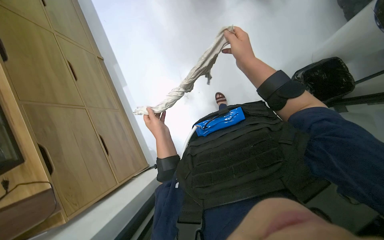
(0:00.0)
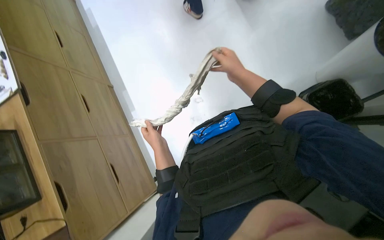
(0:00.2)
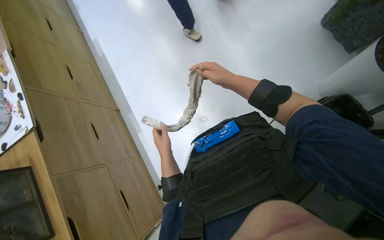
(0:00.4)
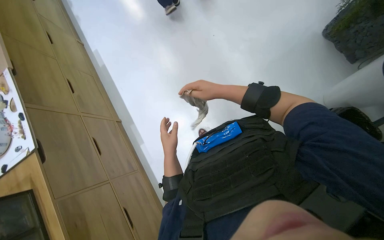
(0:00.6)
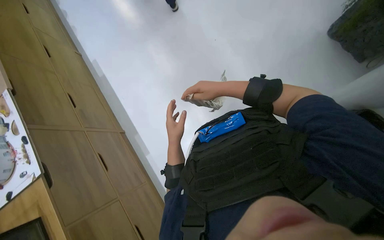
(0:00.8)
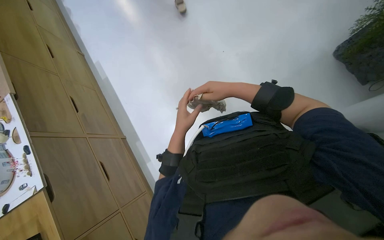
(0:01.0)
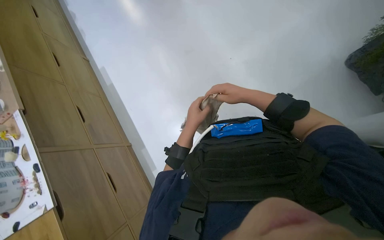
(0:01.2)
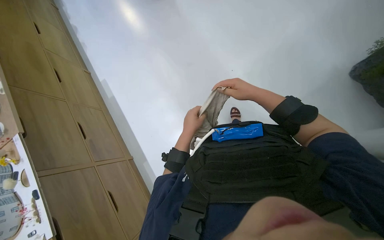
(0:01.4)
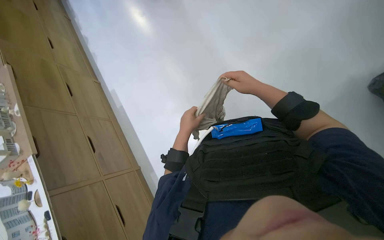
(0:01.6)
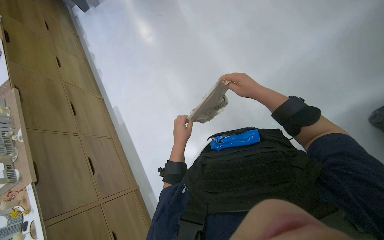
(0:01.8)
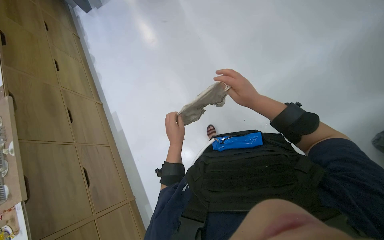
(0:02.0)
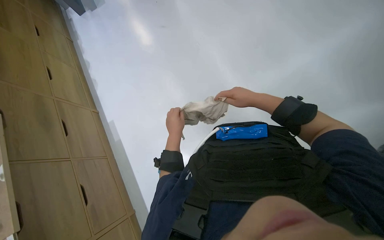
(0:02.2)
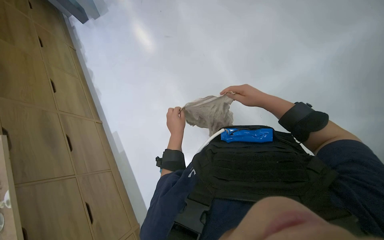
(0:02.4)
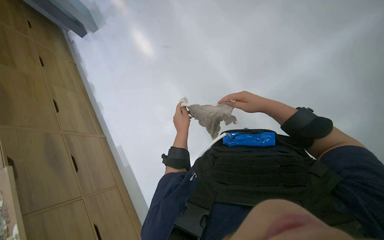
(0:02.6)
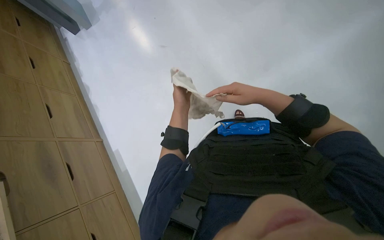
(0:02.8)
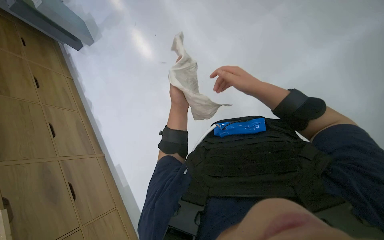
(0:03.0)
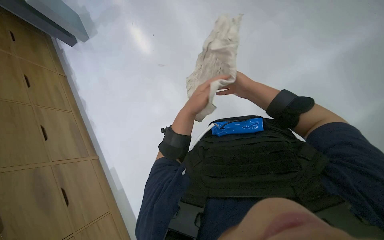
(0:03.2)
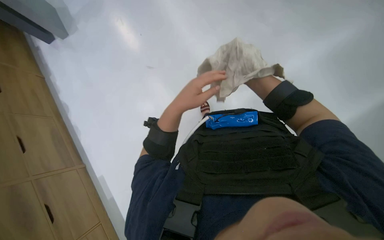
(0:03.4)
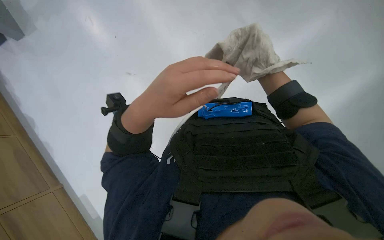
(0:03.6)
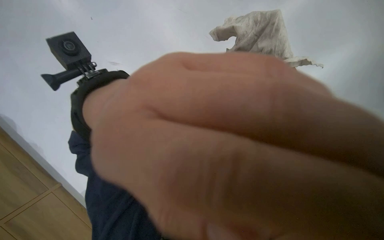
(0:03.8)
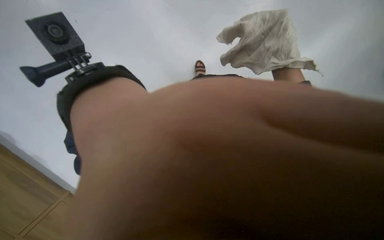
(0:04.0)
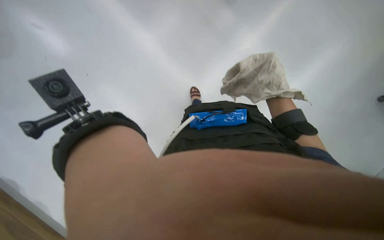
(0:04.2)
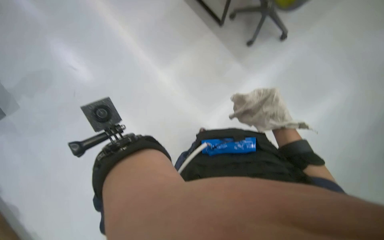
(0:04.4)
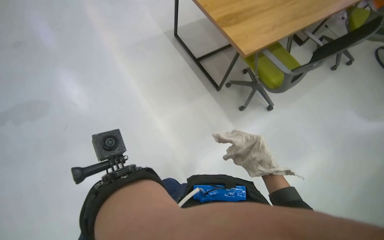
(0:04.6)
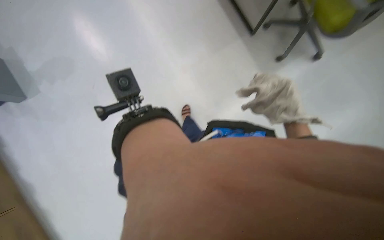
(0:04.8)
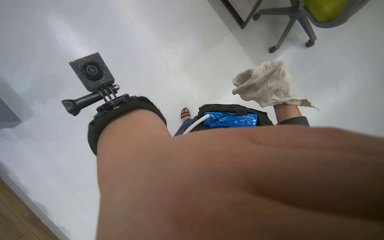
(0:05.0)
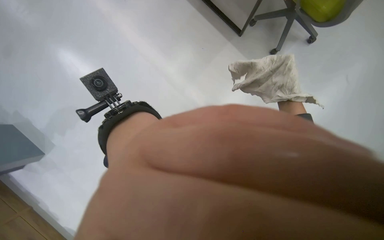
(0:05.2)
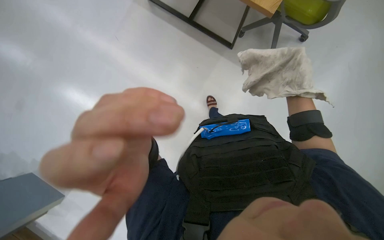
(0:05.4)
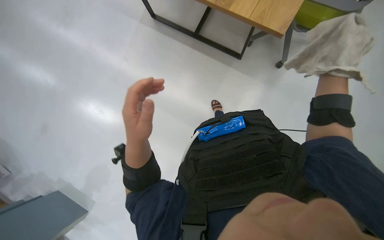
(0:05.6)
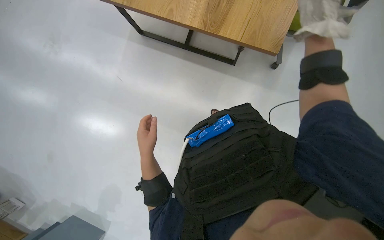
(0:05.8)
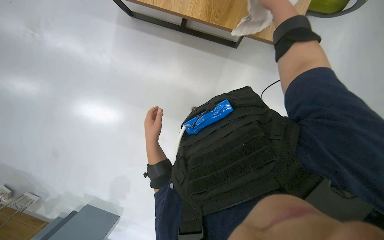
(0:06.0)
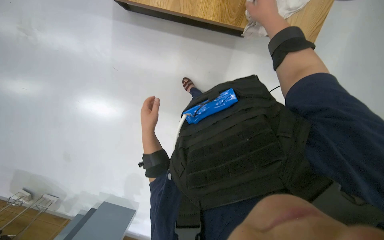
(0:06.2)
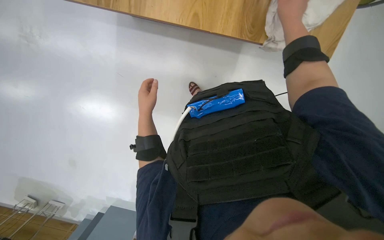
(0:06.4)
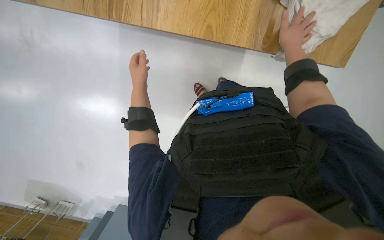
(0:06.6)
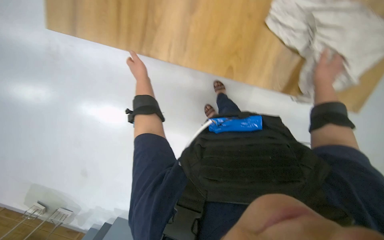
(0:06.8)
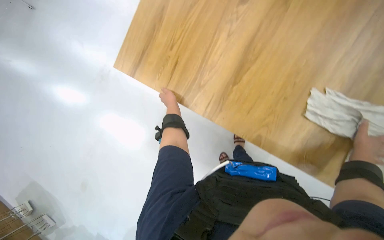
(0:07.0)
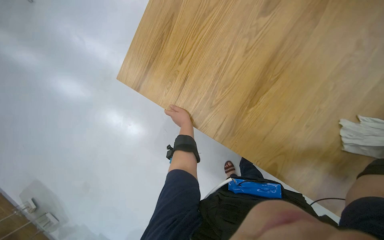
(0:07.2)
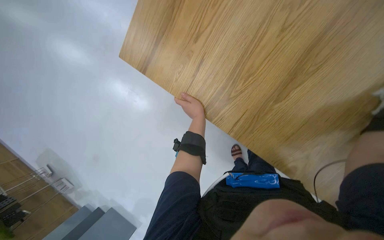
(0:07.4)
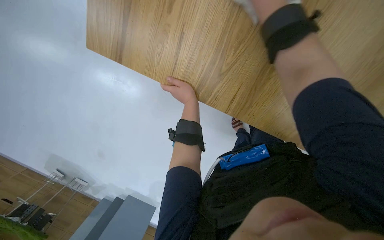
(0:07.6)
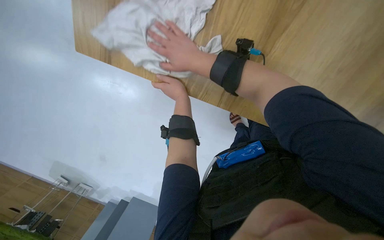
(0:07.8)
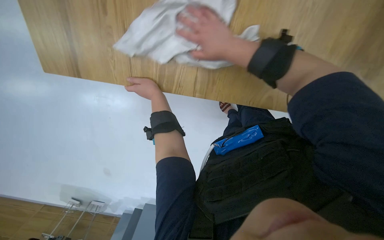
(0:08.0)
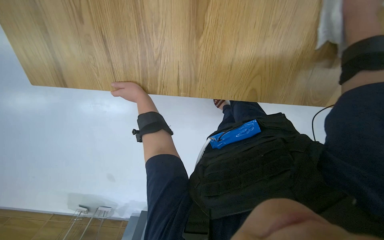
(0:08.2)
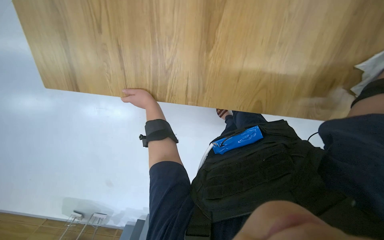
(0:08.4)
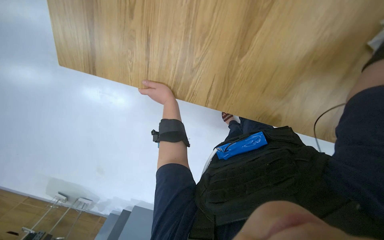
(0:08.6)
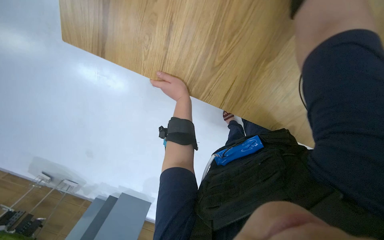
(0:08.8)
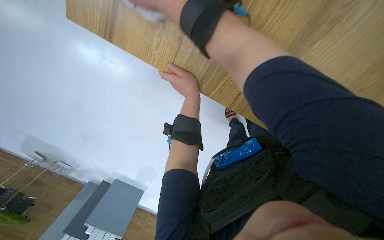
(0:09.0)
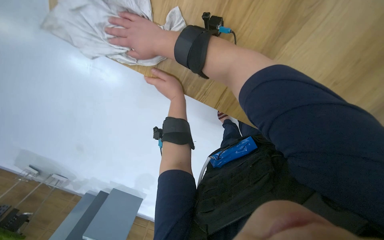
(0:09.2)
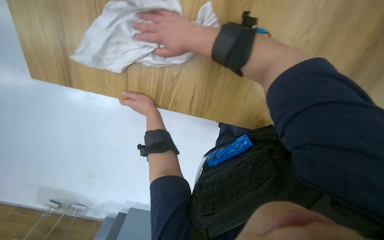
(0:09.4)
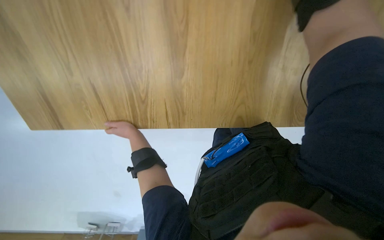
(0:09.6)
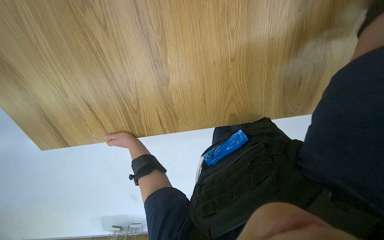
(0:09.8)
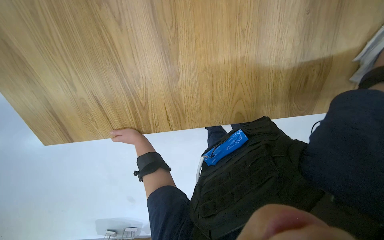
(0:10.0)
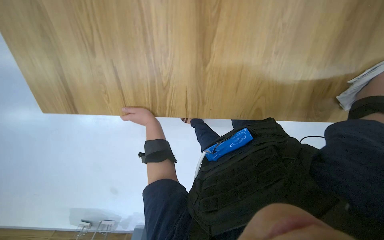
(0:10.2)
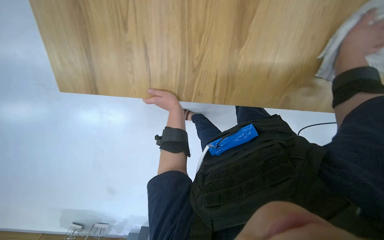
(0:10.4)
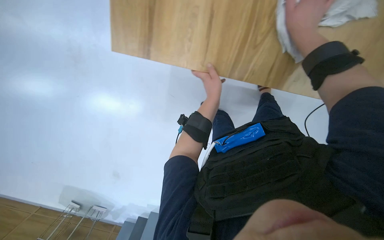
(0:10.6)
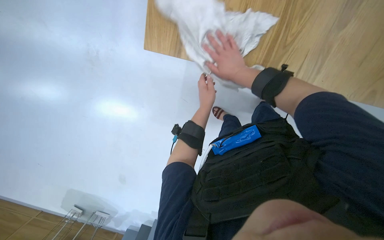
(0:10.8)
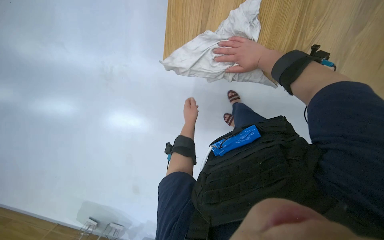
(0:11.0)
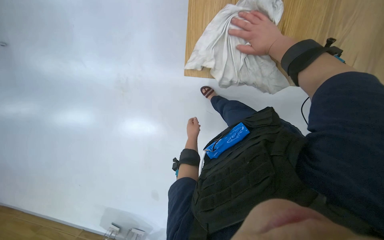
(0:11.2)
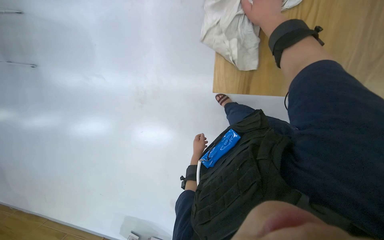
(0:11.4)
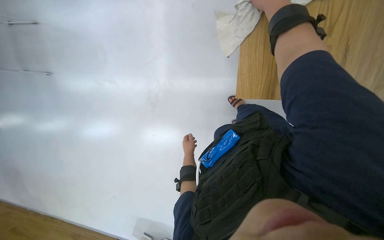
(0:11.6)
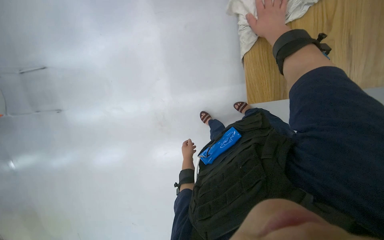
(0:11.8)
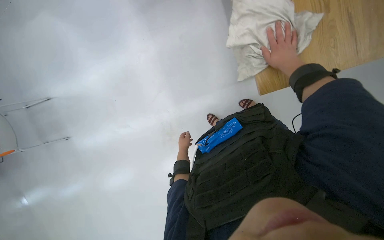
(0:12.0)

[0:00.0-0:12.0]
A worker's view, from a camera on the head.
Job: wiping surfaces.
The whole recording: Wiping desk area. The worker wipes the table surface and the underside of a shelf with a cloth.
0:01.6 to 0:03.0: The left hand goes about 40 cm up the picture.
0:06.0 to 0:07.6: The head travels roughly 50 cm.
0:10.4 to 0:12.0: The right hand moves to the left, approximately 20 cm. Meanwhile the left hand is displaced farther from the camera by some 25 cm.

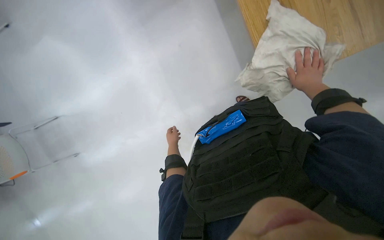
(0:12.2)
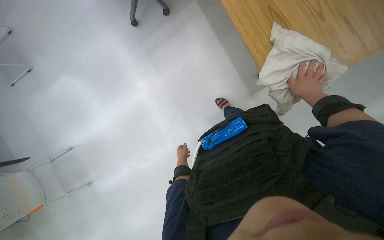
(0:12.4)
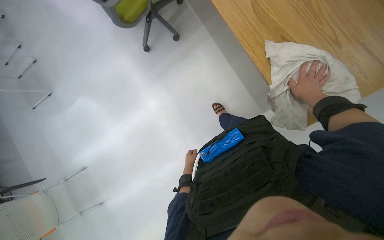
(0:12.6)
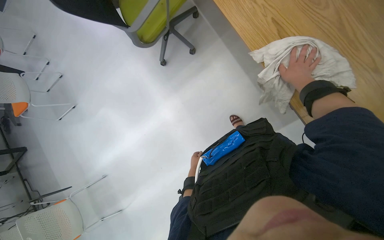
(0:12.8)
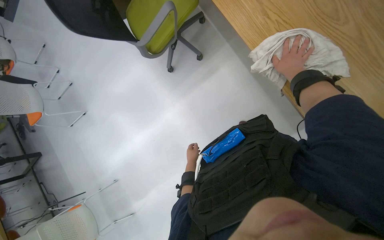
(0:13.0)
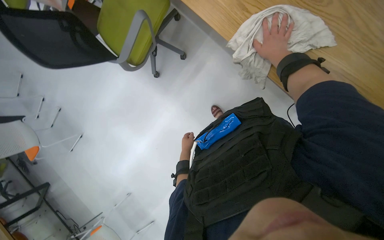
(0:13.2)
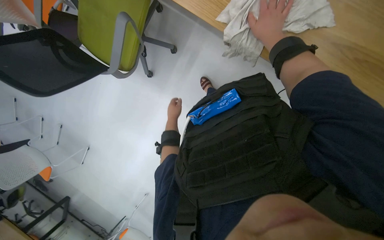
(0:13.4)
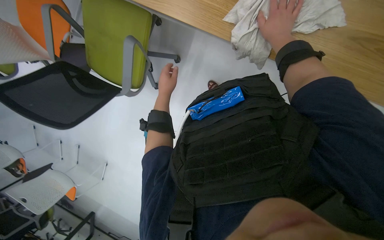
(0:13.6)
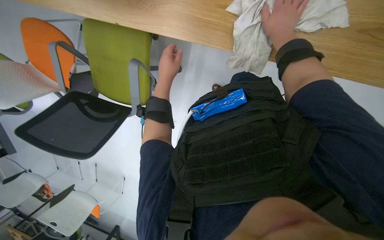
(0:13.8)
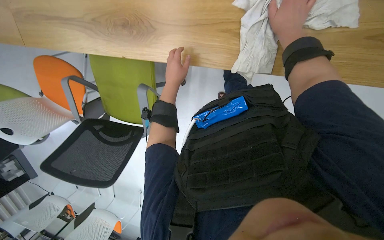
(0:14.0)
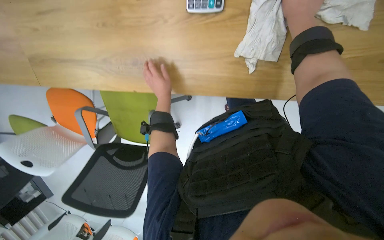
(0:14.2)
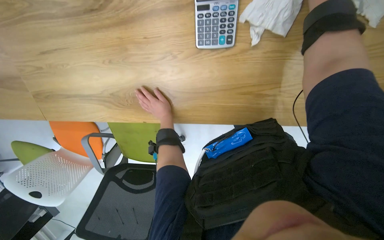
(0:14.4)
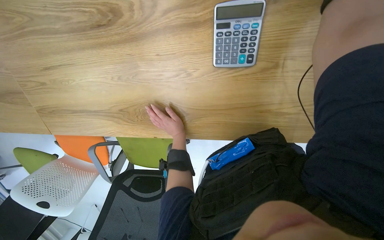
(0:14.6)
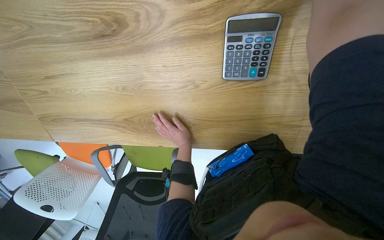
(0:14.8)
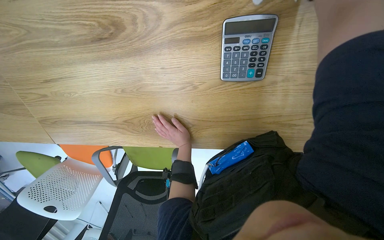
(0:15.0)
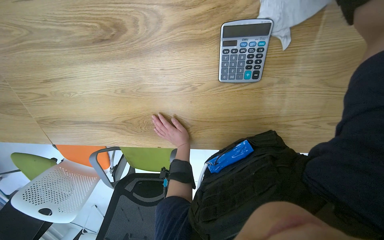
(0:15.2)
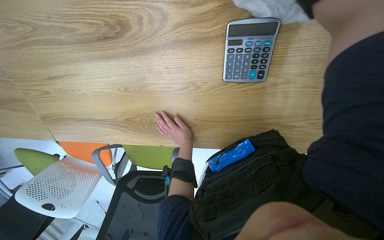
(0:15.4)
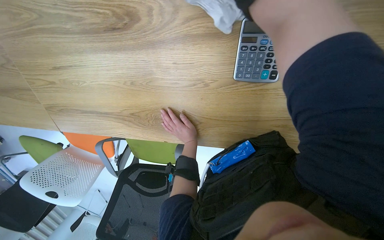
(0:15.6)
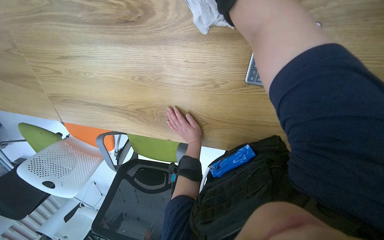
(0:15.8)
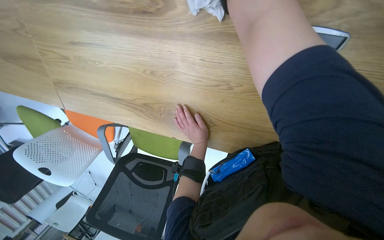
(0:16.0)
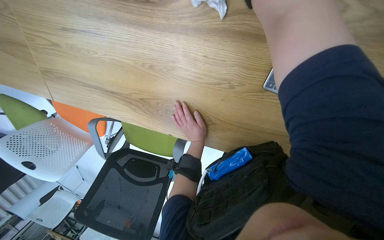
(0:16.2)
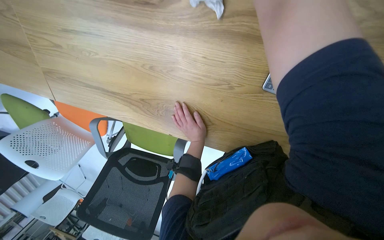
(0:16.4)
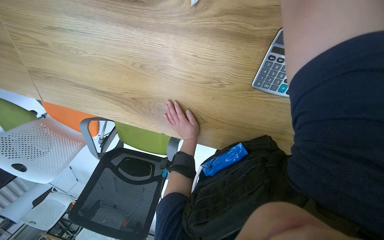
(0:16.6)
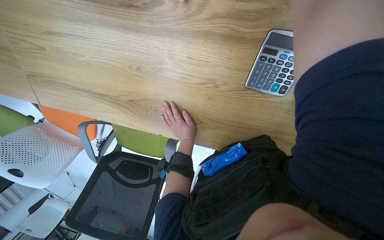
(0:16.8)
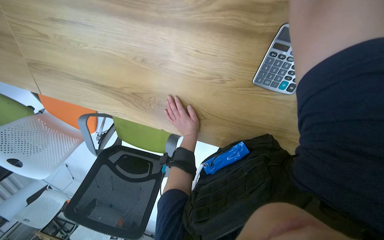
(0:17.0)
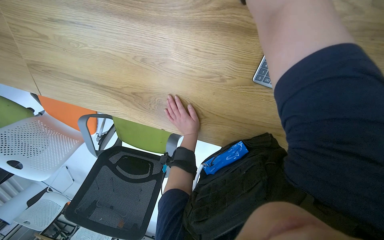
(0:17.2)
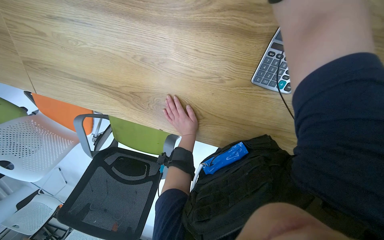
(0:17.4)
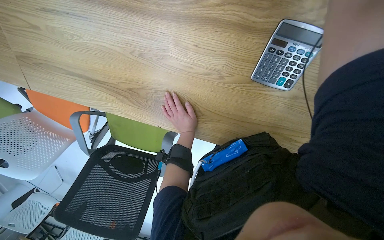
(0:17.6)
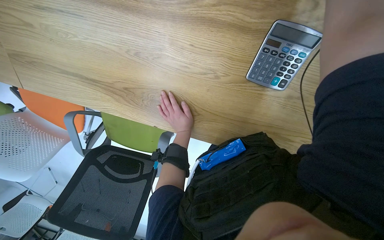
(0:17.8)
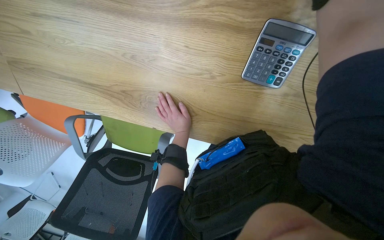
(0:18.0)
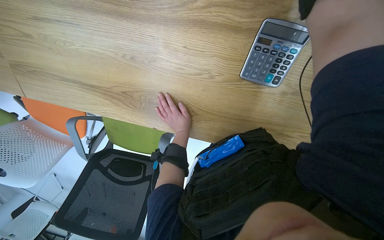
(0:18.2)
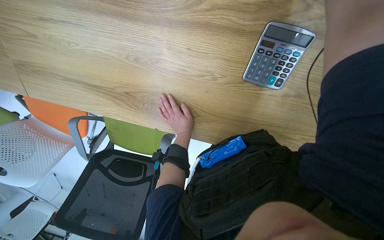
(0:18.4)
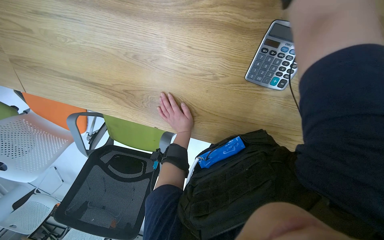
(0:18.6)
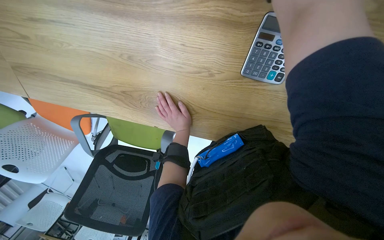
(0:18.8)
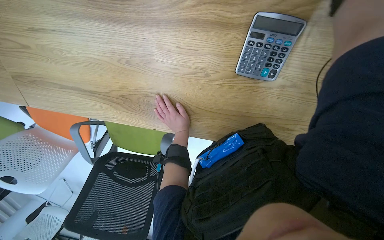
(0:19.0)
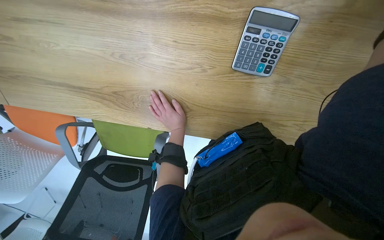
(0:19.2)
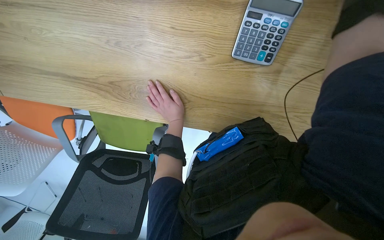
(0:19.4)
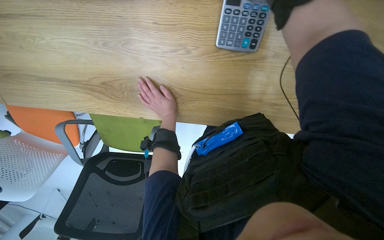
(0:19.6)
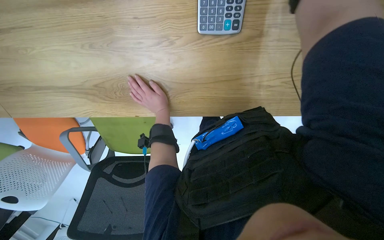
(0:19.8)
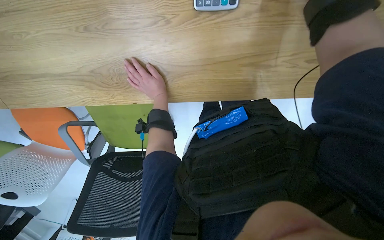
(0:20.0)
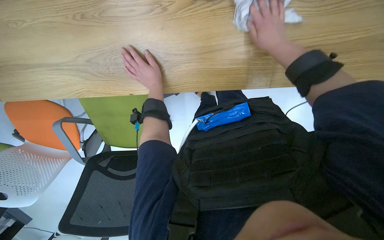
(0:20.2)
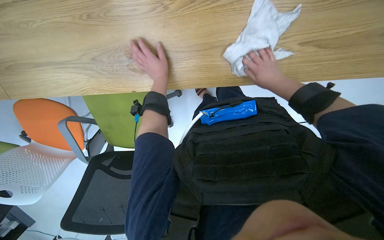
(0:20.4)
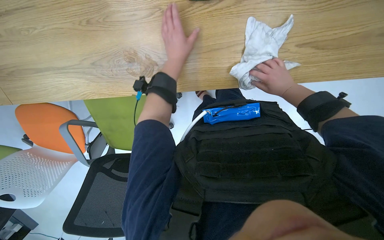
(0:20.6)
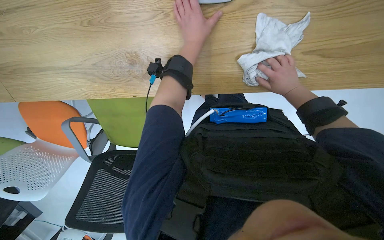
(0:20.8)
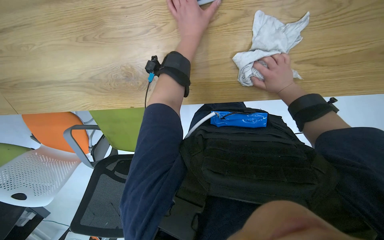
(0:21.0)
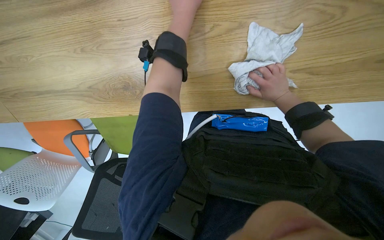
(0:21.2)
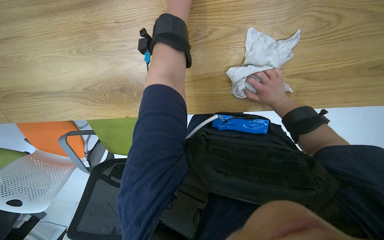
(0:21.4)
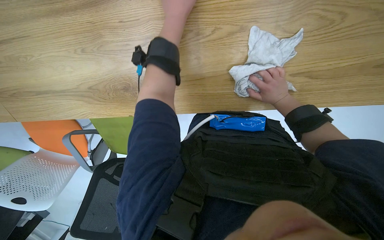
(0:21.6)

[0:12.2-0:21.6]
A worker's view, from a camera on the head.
Job: wiping surfaces.
The whole recording: Wiping desk area. The worker wipes the table surface and the underside of a shelf with a cloth.
0:12.2 to 0:13.8: The camera is carried some 60 cm. The view pans to the left by roughly 15 degrees. Everything in view rotates some 50 degrees counterclockwise.
0:13.8 to 0:15.4: The head travels some 40 cm.
0:20.0 to 0:21.6: The left hand moves up the picture, nearer to the camera and to the right, some 30 cm.
